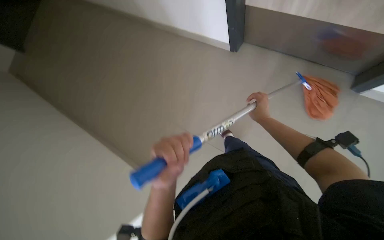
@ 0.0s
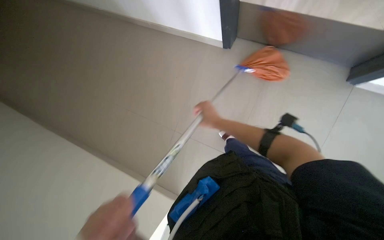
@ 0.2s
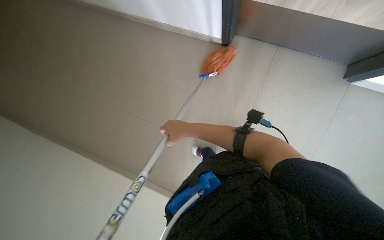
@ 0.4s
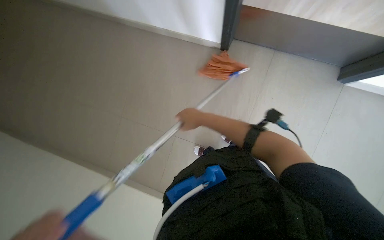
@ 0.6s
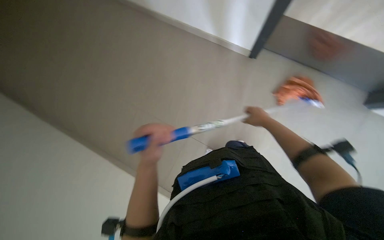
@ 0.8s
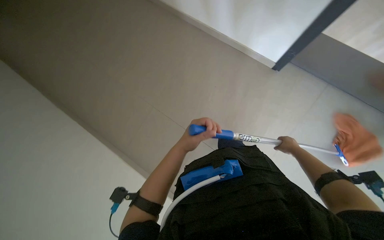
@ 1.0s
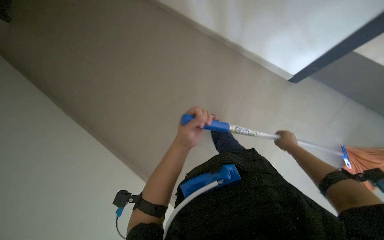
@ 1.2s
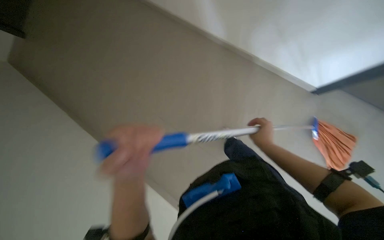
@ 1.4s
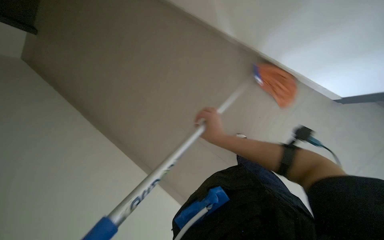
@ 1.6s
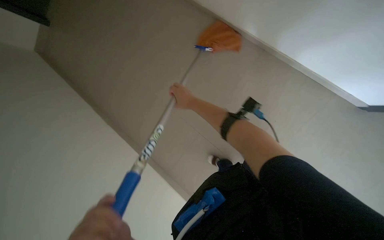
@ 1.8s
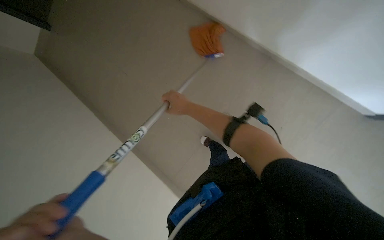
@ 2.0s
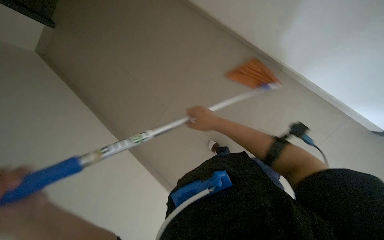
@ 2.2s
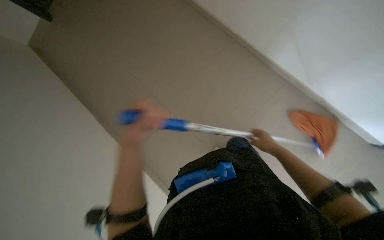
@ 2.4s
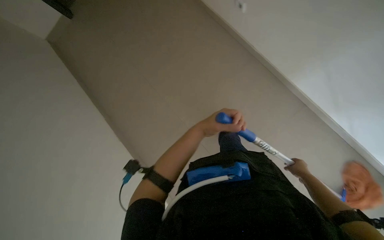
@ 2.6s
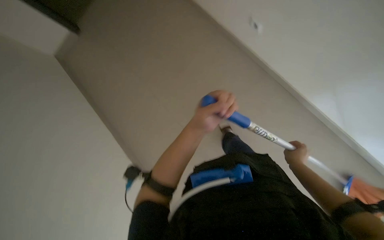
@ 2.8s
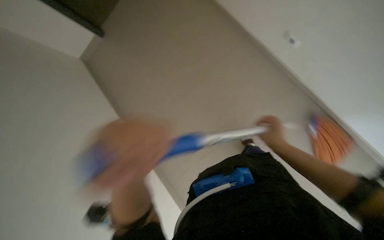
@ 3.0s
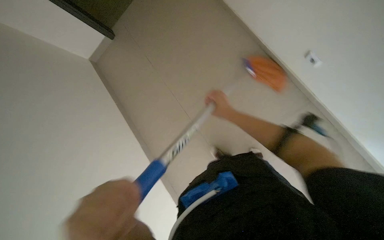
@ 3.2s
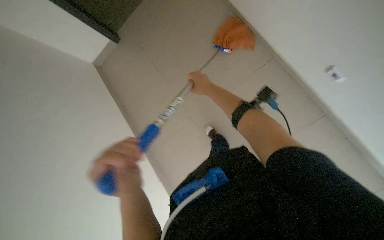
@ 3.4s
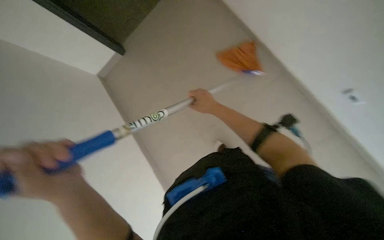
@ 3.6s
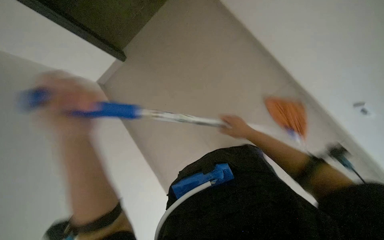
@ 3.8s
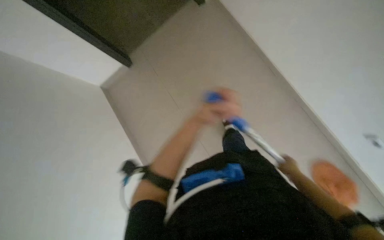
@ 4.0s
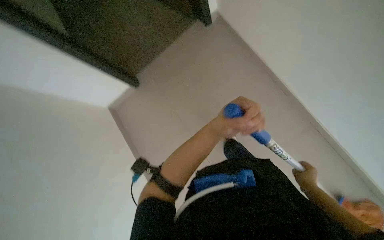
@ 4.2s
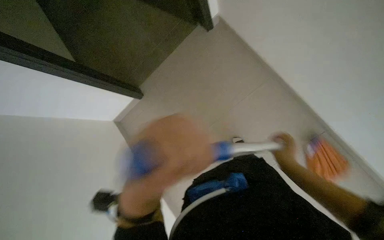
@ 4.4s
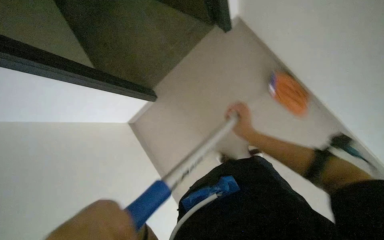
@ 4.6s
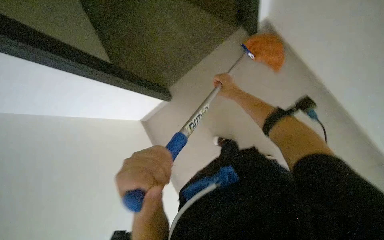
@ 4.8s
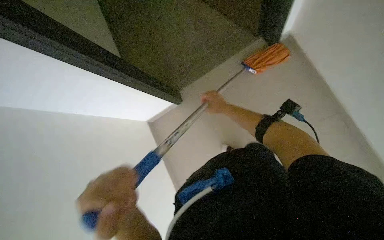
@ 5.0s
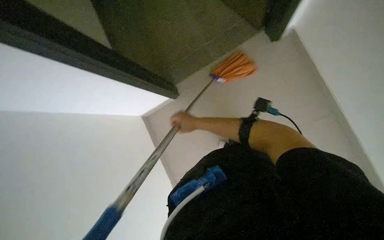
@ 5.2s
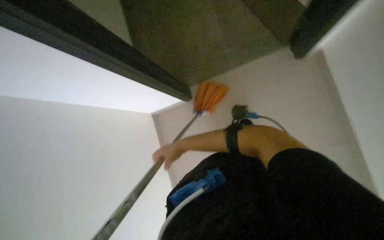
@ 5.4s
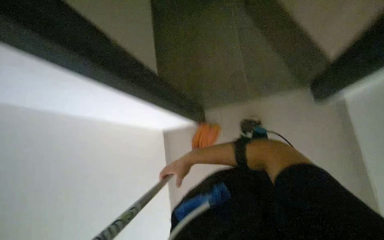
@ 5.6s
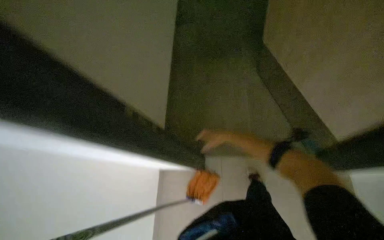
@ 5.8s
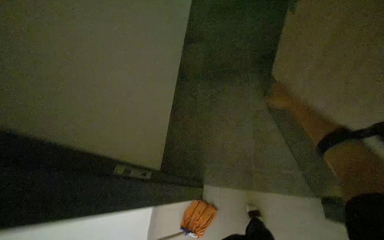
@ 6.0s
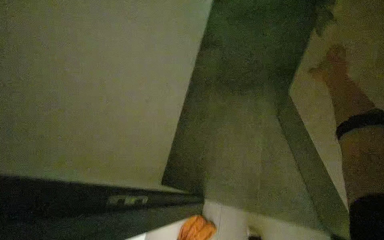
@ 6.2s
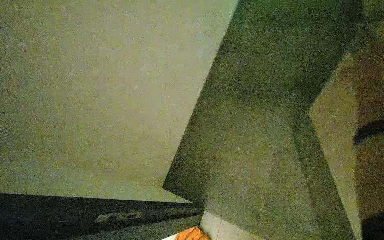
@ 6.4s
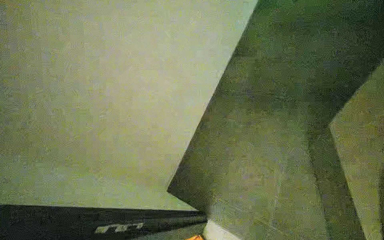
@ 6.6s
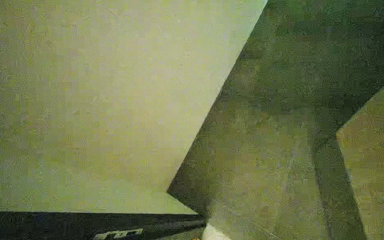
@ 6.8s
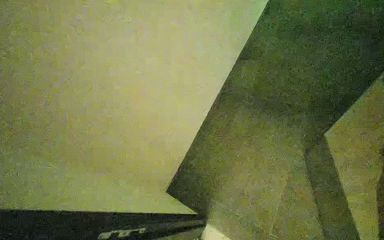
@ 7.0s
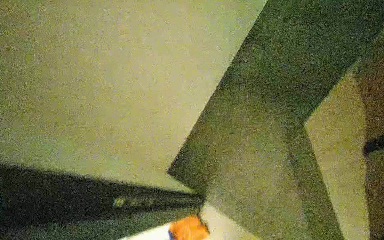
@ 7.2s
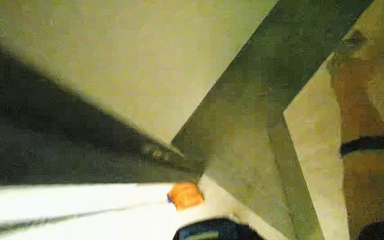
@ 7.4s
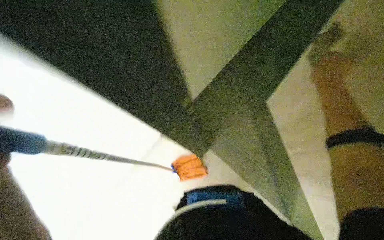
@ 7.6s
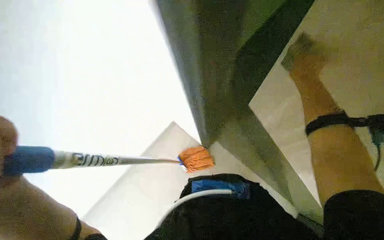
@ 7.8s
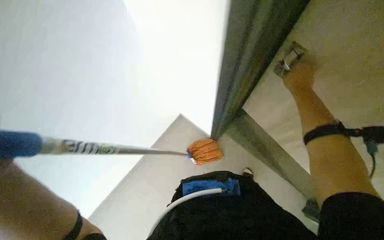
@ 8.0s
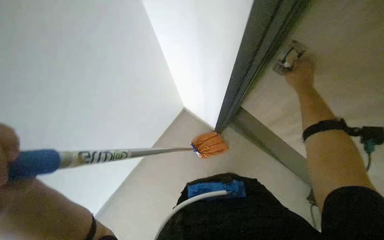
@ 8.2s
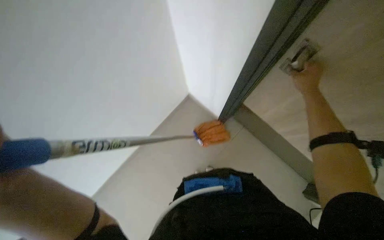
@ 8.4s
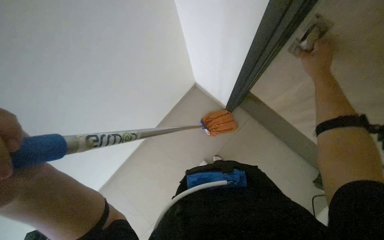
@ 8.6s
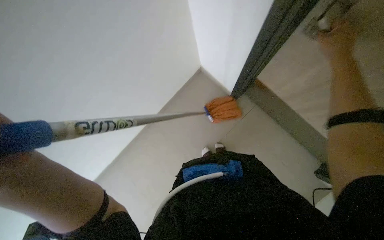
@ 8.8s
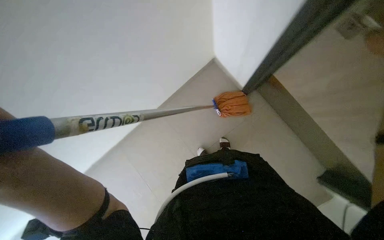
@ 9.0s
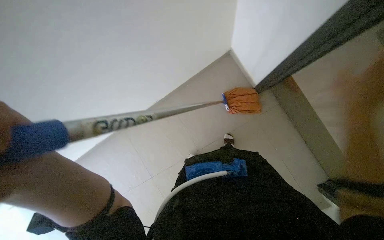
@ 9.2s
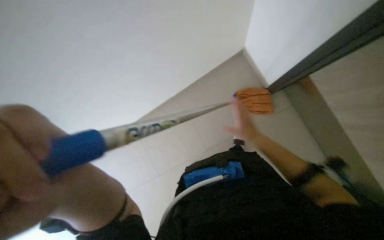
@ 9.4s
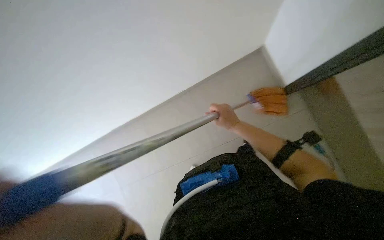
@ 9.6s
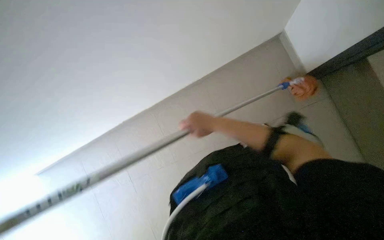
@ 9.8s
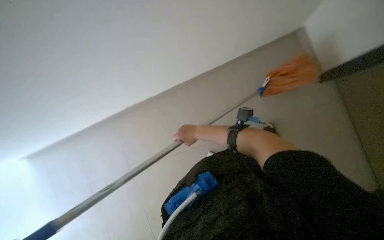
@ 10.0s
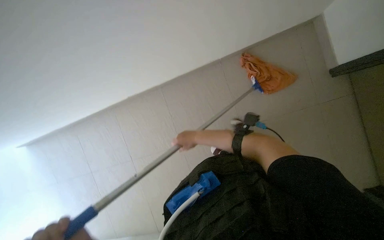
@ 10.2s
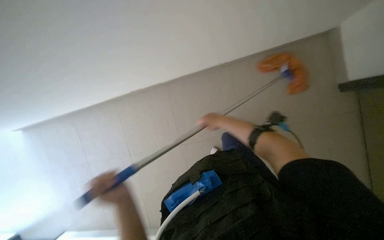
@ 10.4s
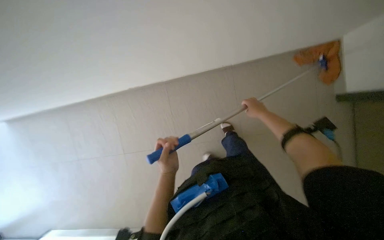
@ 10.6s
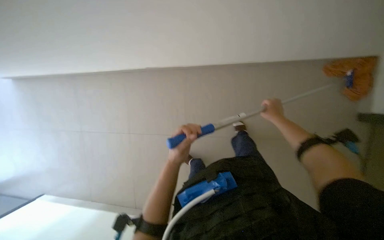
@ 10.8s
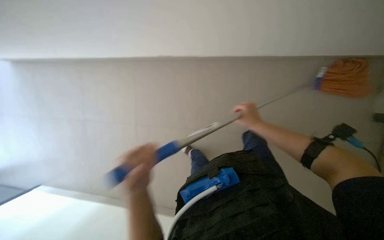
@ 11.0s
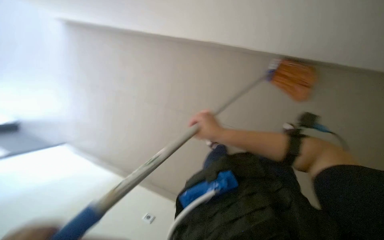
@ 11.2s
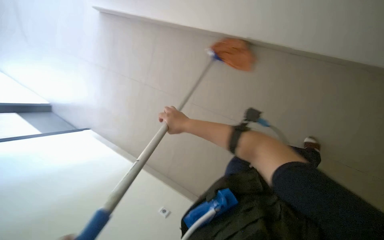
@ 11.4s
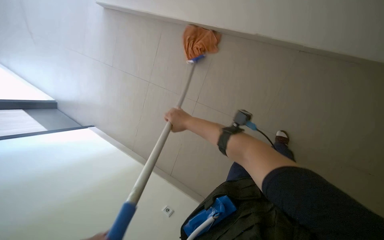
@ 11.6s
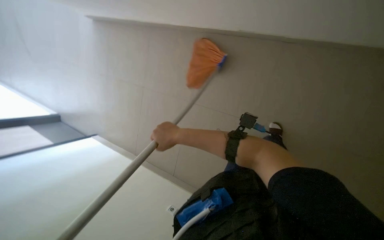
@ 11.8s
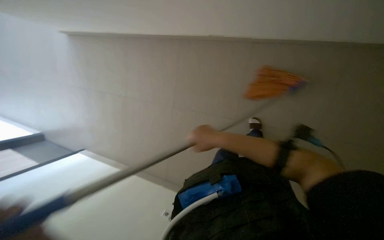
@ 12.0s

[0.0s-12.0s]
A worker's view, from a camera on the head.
Job: mopping floor.
The whole recording: Mopping pool deck. The worker dips and wrings a mop, then mops the tiled floor around the swimming pool, and wrings the mop again.
0.0s to 1.6s: The right hand swings left and right, about 40 cm each way, with 2 reversals.
6.0s to 7.6s: The head rotates about 20 degrees to the left.
7.6s to 9.0s: The camera pitches downward, by about 20 degrees.
9.0s to 10.4s: The camera is aimed roughly 20 degrees further to the left.
10.4s to 12.0s: The right hand goes left and right, about 35 cm each way, reversing 2 times.

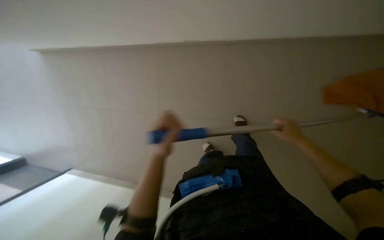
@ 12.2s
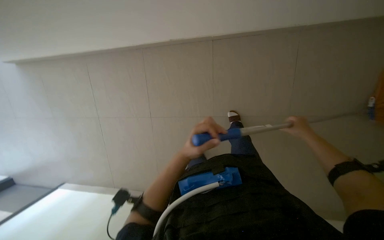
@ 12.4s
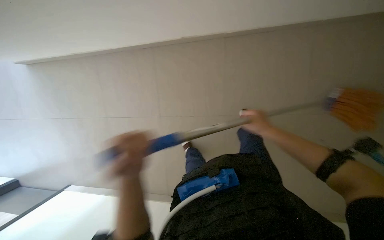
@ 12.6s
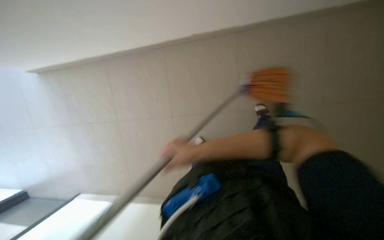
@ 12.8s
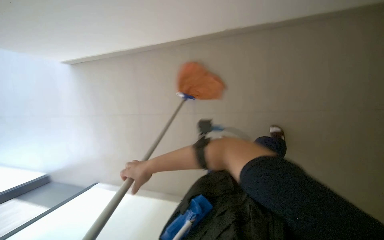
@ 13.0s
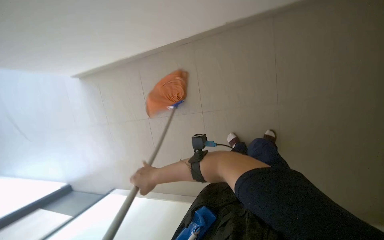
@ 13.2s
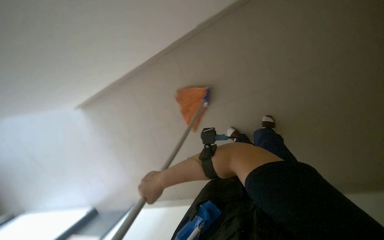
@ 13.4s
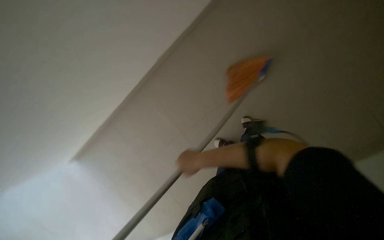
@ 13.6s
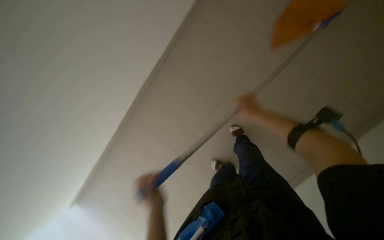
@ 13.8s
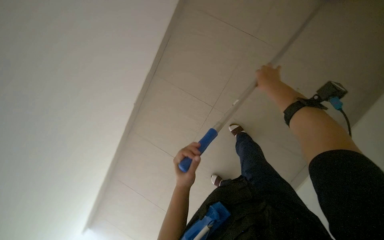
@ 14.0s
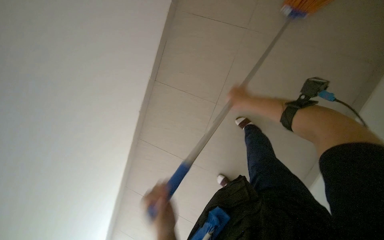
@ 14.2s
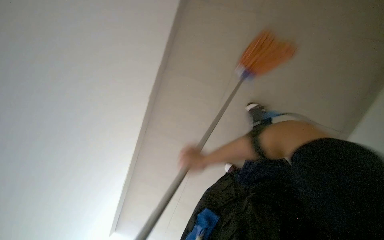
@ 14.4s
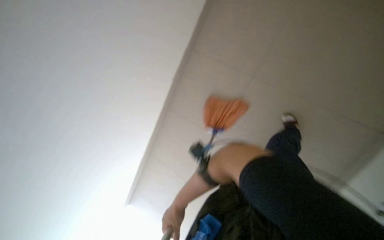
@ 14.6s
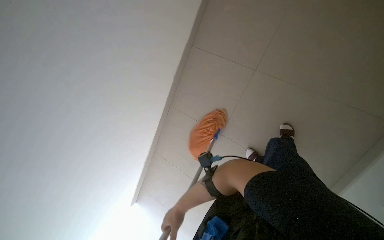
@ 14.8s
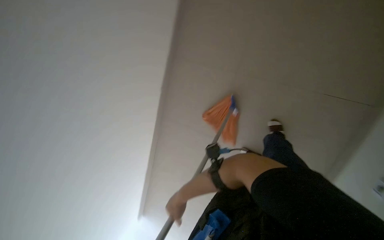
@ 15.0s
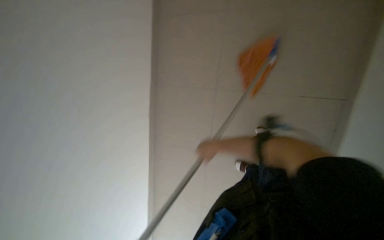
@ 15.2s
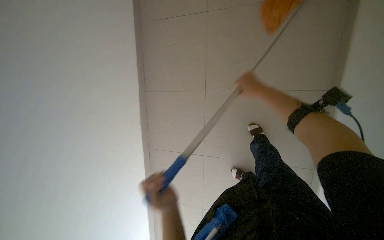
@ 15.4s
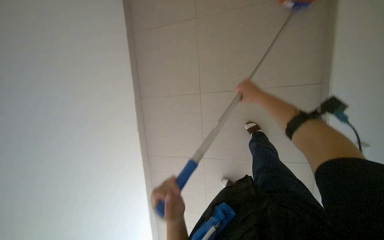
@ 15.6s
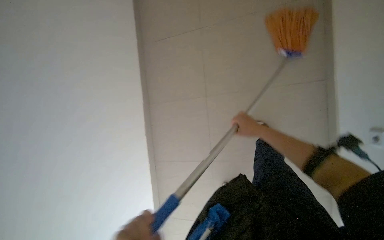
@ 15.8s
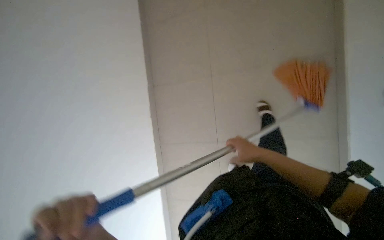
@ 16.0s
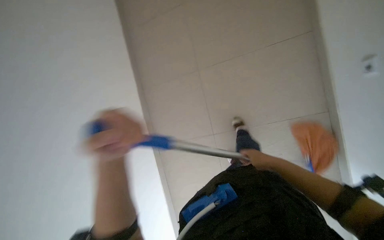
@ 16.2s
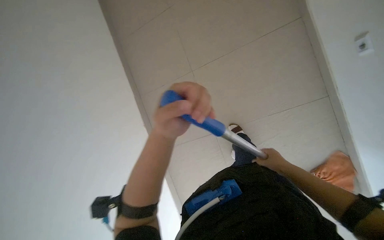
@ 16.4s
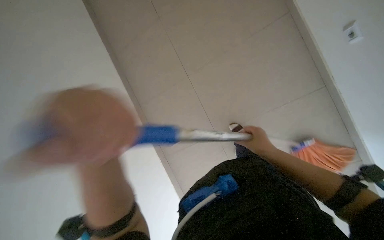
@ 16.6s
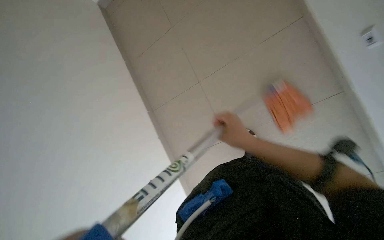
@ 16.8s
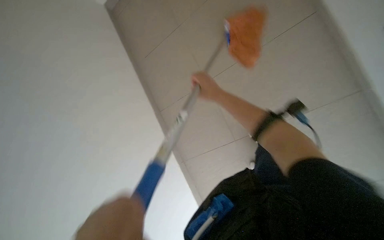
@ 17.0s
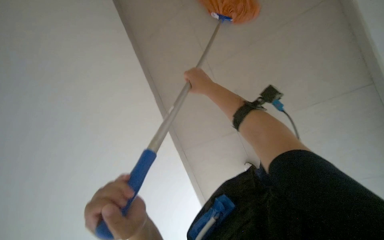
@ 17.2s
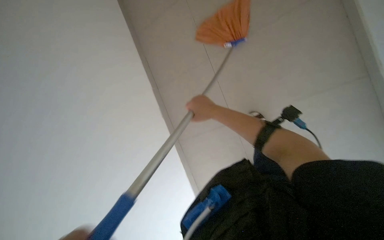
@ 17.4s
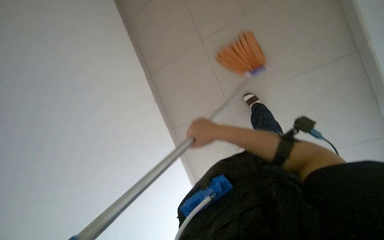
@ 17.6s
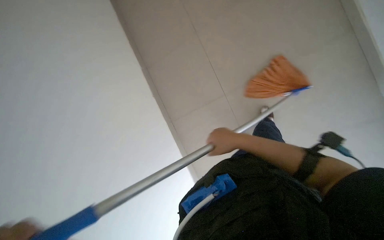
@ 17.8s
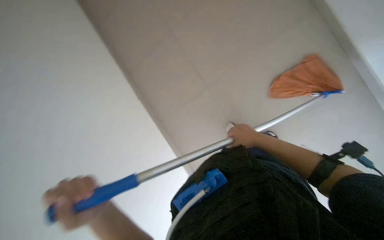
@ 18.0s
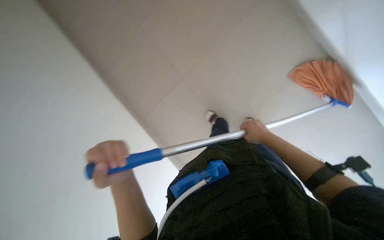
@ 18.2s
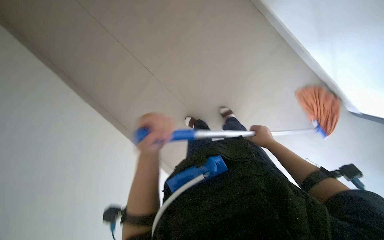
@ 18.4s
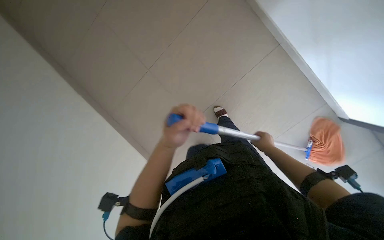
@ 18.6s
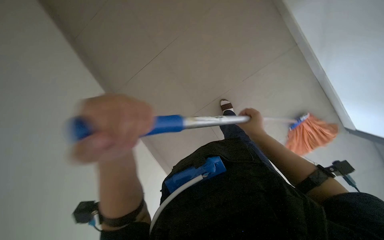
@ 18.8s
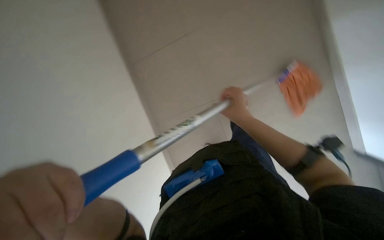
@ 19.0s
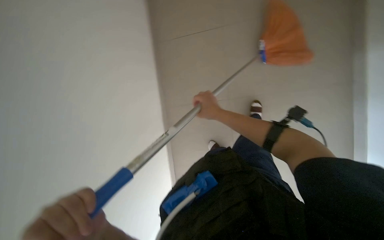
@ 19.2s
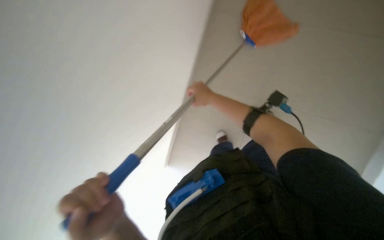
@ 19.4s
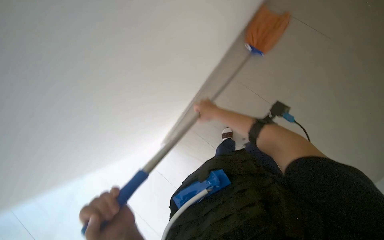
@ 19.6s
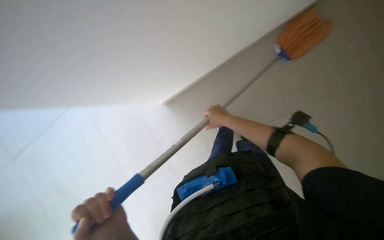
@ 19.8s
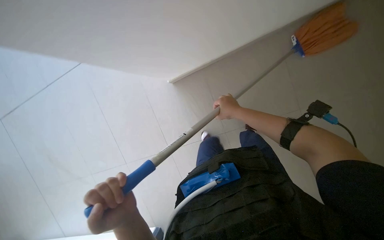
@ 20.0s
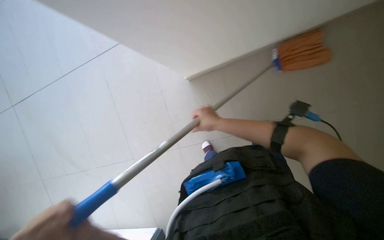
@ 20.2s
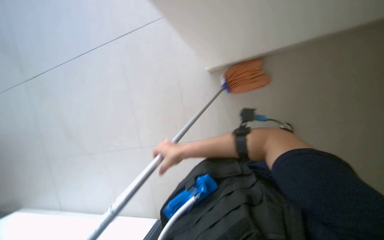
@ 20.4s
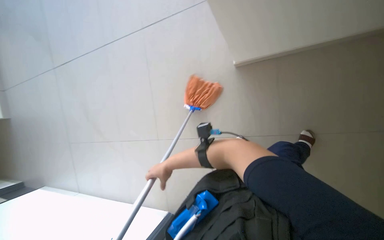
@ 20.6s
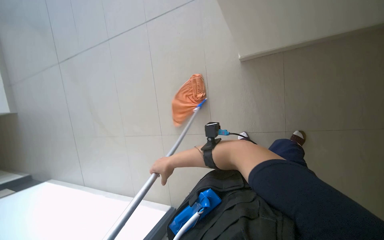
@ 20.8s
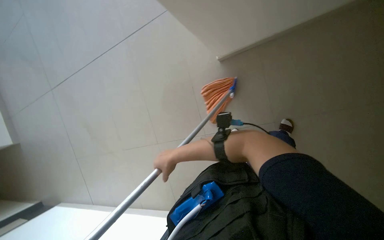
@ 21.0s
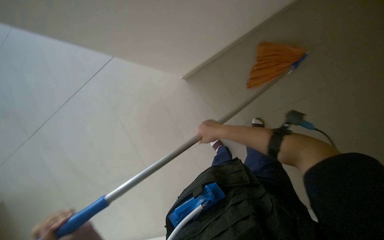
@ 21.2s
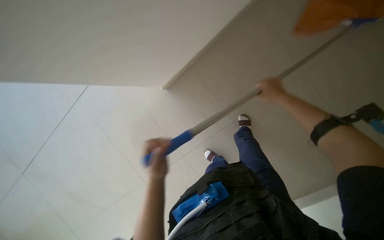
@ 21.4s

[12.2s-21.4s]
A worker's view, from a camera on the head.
Job: mopping floor.
The whole recording: Mopping pool deck. The worker dips and wrings a mop, then mops the tiled floor around the swimming pool, and wrings the mop again.
12.2s to 13.8s: The wearer's head swings roughly 25 degrees to the right.
15.2s to 16.8s: The right hand swings up and down the picture, roughly 30 cm each way, with 2 reversals.
16.8s to 18.4s: The view swings roughly 20 degrees to the left.
19.8s to 21.4s: The right hand goes approximately 30 cm to the right.
